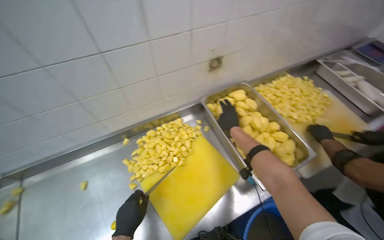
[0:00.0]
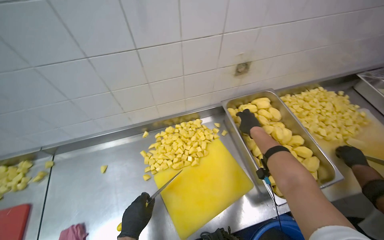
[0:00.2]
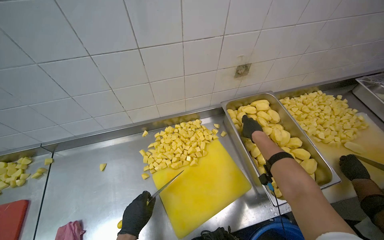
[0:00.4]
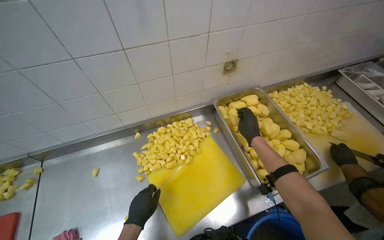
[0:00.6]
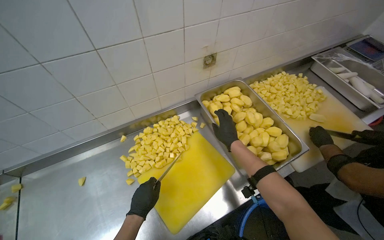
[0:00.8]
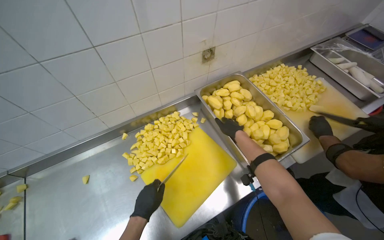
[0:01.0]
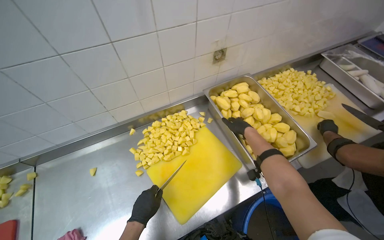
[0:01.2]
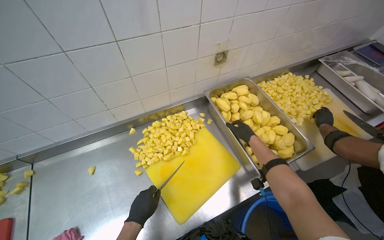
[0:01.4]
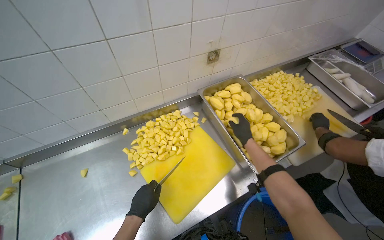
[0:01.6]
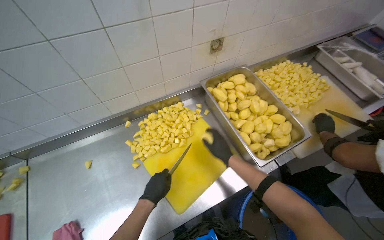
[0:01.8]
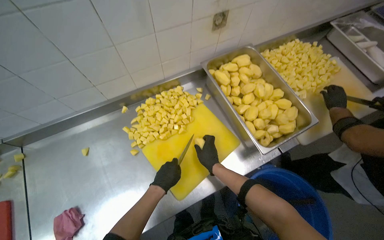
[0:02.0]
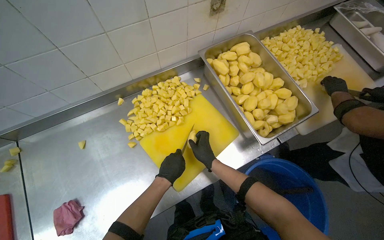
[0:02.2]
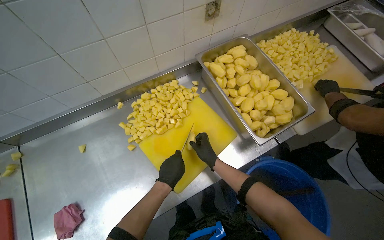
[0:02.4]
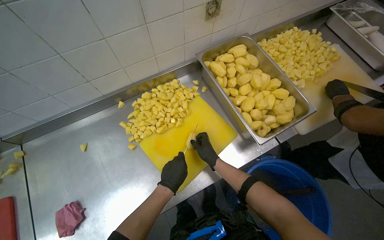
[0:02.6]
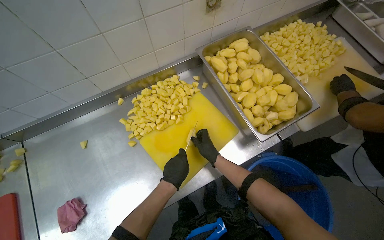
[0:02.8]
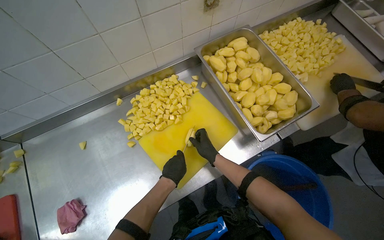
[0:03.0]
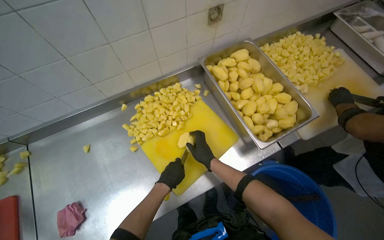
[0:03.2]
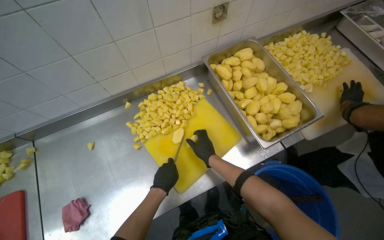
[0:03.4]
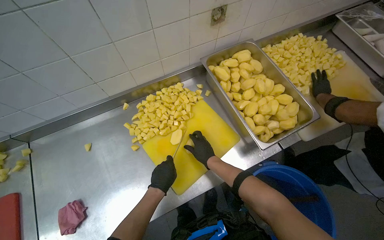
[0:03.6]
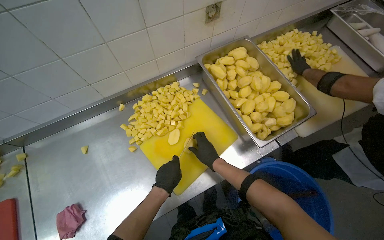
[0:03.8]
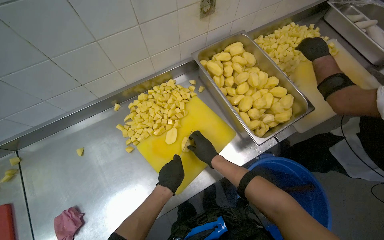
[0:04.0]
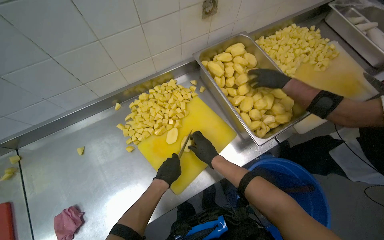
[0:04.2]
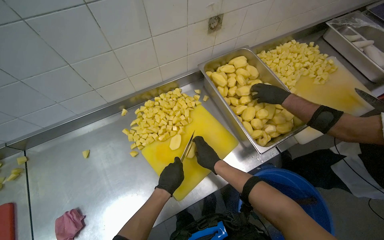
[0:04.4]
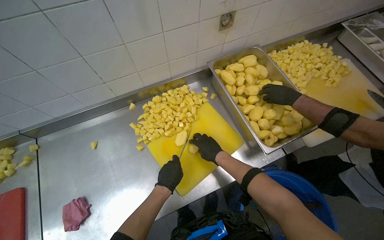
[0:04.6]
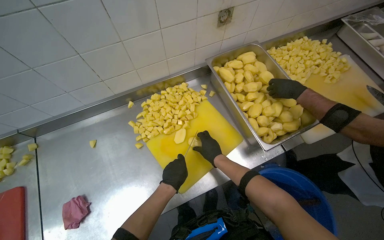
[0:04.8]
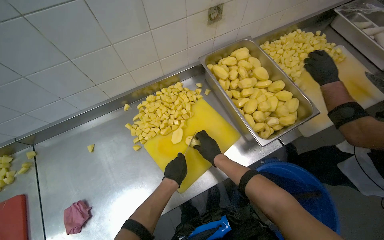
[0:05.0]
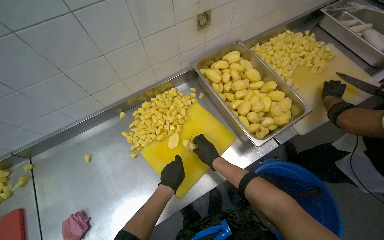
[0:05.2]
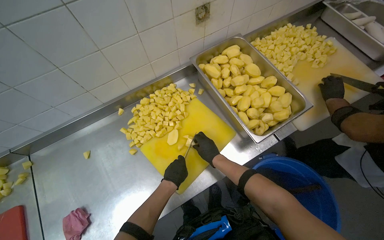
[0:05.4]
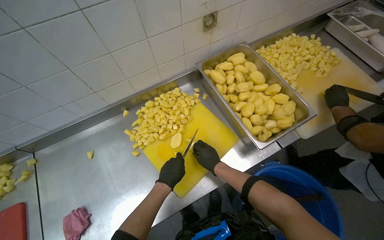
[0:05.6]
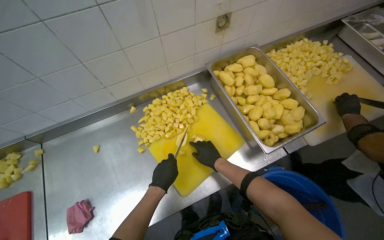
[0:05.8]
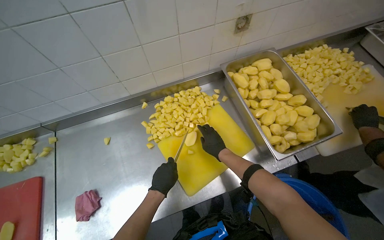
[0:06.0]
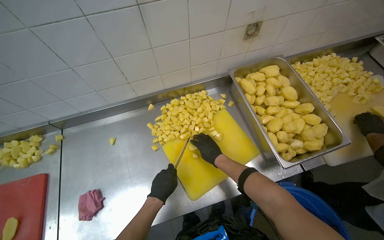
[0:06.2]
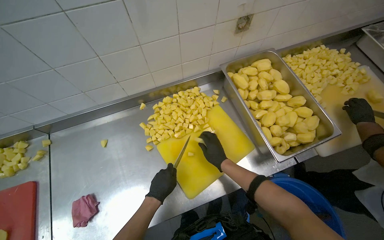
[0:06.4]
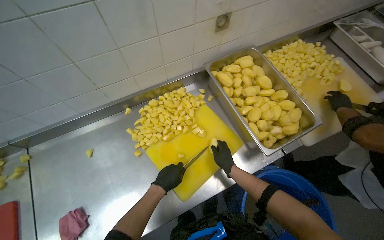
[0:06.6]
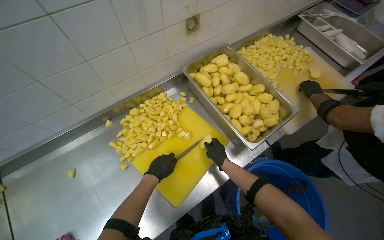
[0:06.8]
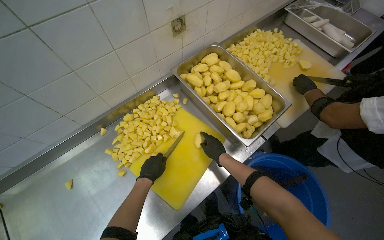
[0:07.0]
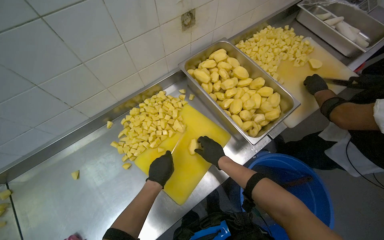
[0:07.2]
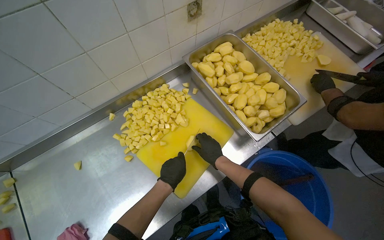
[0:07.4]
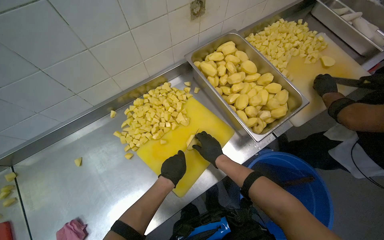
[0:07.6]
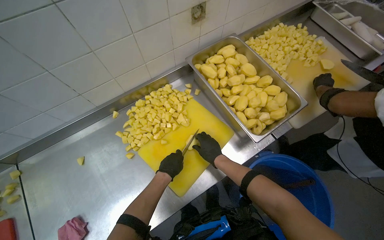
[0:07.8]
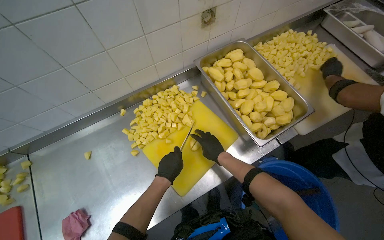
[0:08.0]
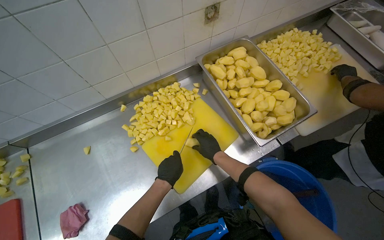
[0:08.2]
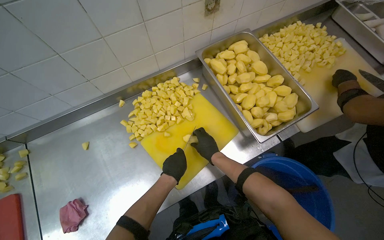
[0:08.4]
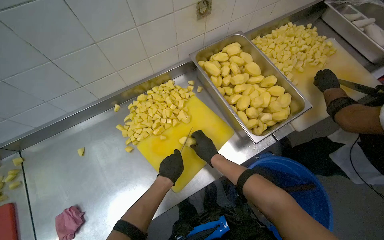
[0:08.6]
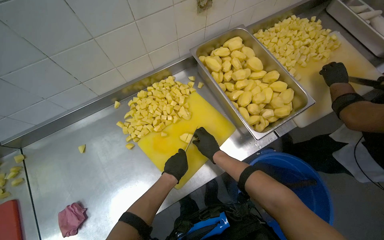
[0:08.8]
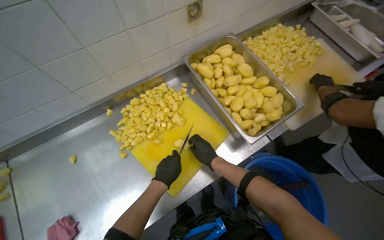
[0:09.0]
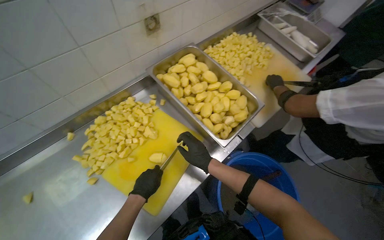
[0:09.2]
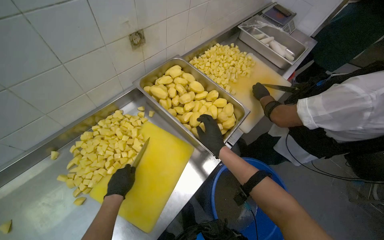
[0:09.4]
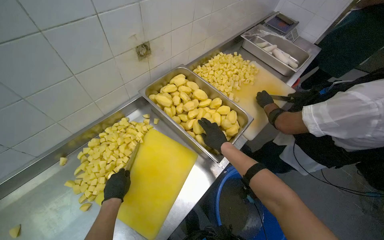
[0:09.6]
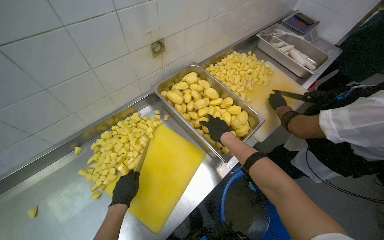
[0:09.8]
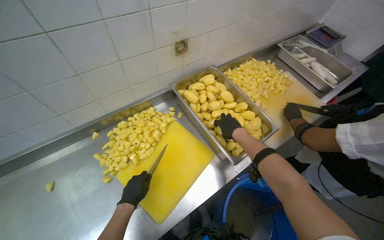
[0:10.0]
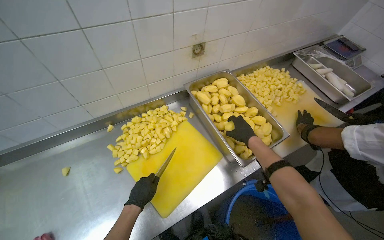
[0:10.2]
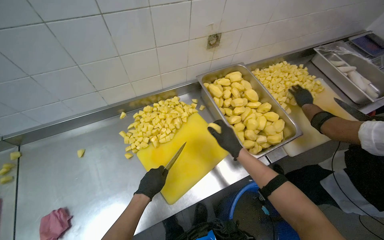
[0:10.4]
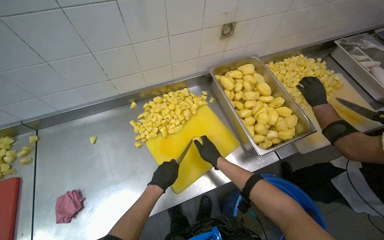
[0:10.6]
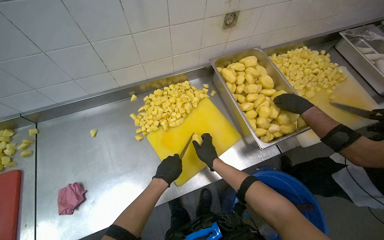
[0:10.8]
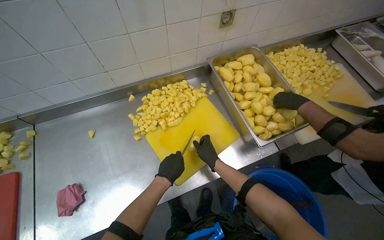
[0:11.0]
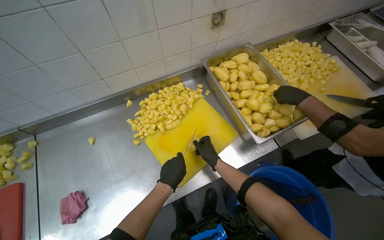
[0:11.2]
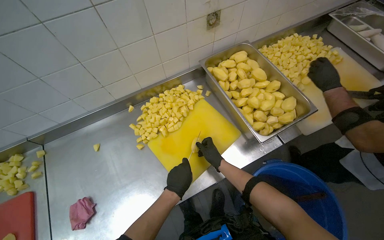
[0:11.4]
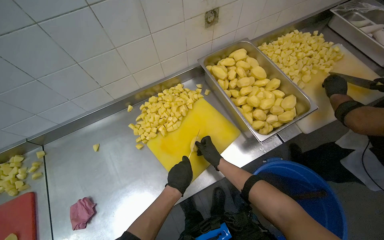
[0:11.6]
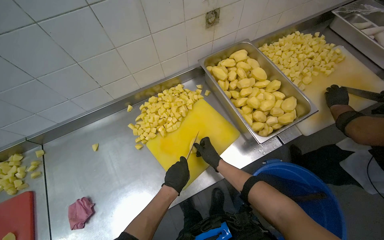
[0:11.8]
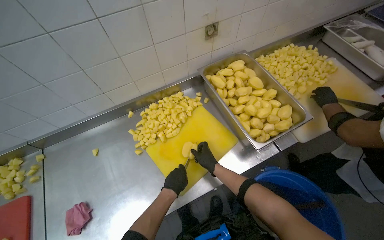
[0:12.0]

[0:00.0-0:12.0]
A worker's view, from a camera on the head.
Job: preparing food.
The whole recording: Cutting potatoes into pieces. The worker cuts peeled potatoes into small pieces on a yellow cutting board.
0:00.0 to 0:01.6: The right hand heads to the right, covering roughly 10 cm.
0:01.6 to 0:03.0: The wearer looks roughly 10 degrees further downward. The left hand is displaced to the right by roughly 10 cm, while the right hand is displaced down the picture and to the left by some 25 cm.
0:03.0 to 0:04.4: The hands are busy where they are.
0:04.4 to 0:06.0: The hands are busy where they are.
0:07.6 to 0:09.0: The hands are busy where they are.
0:09.0 to 0:10.4: The right hand travels up the picture by about 15 cm.
0:10.4 to 0:12.0: The right hand moves down the picture, to the left and farther from the camera, about 15 cm.

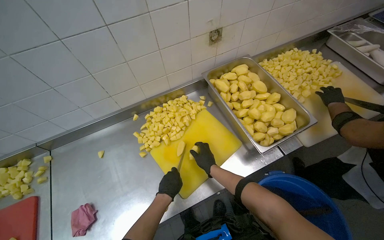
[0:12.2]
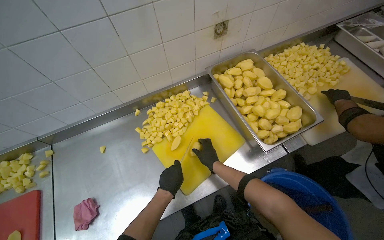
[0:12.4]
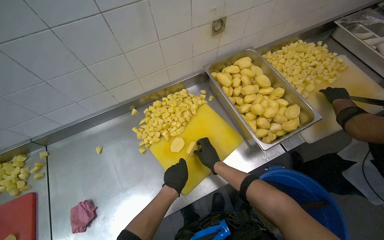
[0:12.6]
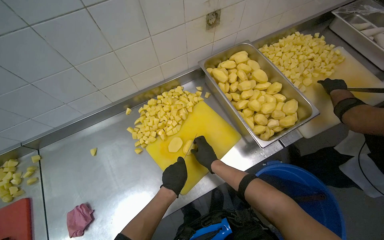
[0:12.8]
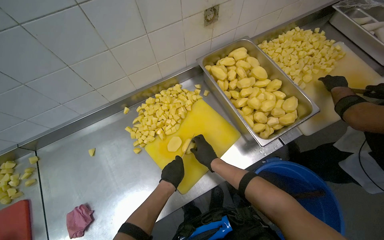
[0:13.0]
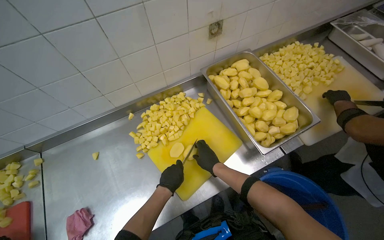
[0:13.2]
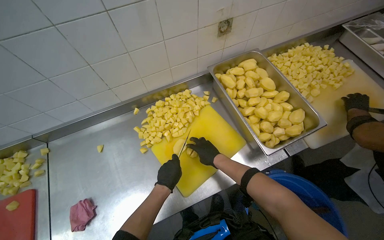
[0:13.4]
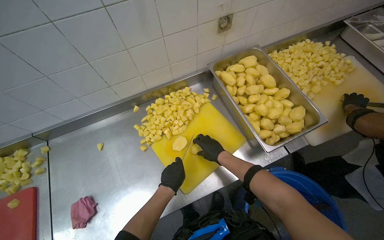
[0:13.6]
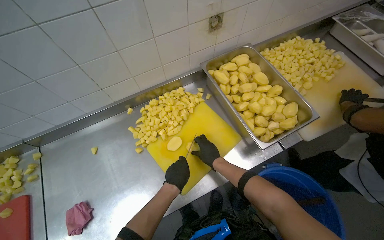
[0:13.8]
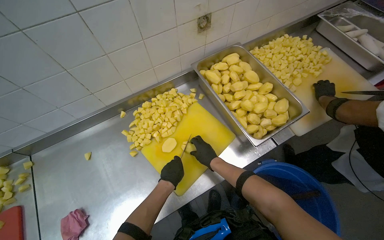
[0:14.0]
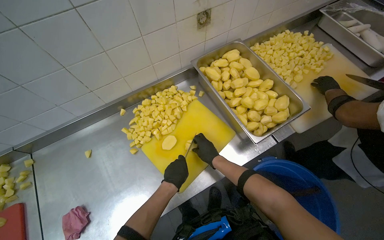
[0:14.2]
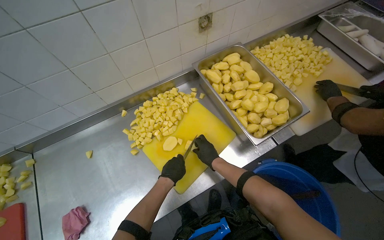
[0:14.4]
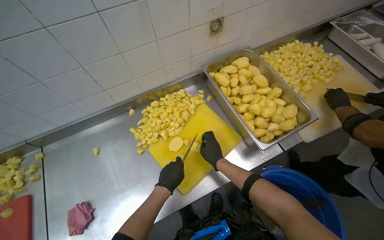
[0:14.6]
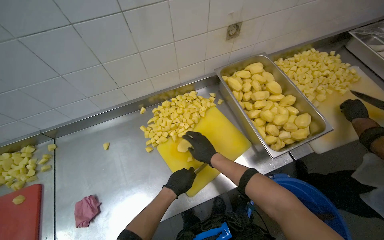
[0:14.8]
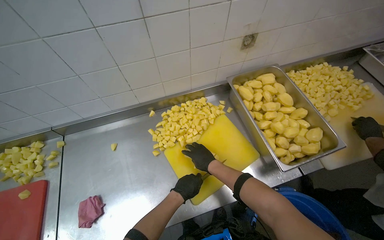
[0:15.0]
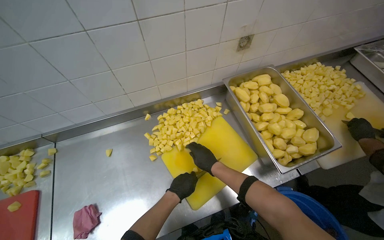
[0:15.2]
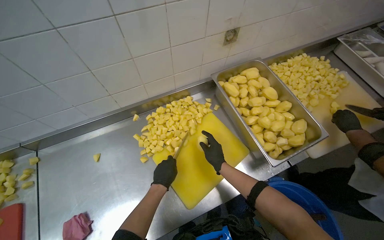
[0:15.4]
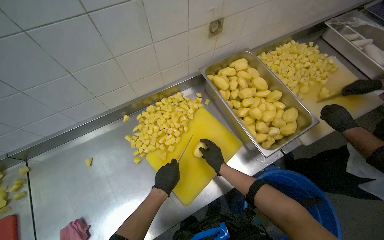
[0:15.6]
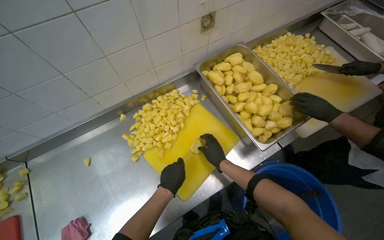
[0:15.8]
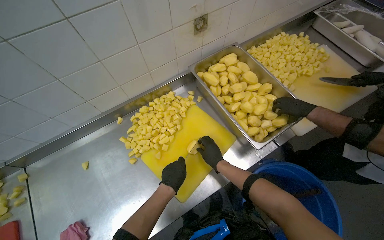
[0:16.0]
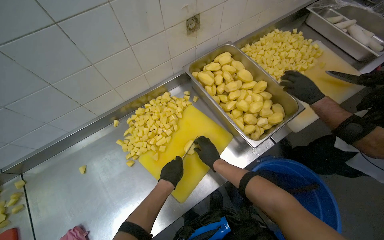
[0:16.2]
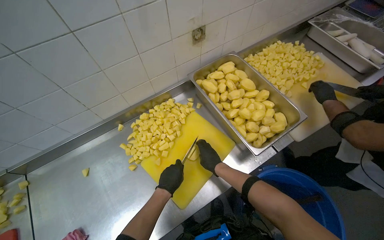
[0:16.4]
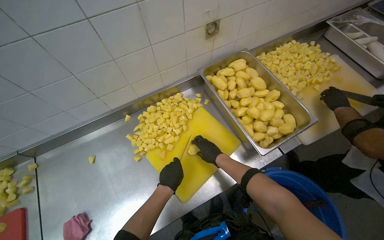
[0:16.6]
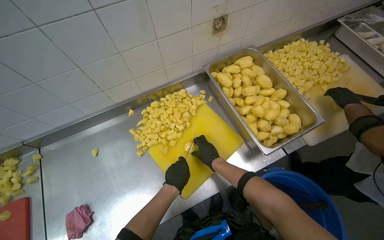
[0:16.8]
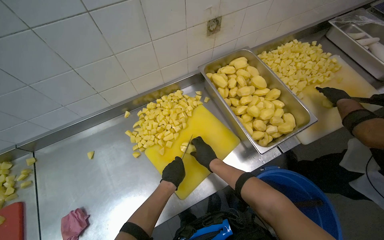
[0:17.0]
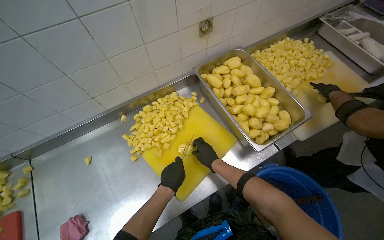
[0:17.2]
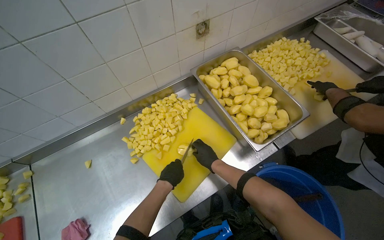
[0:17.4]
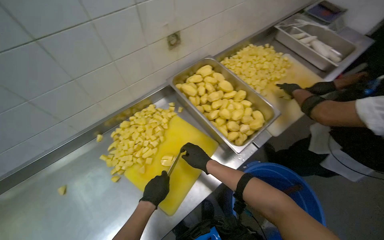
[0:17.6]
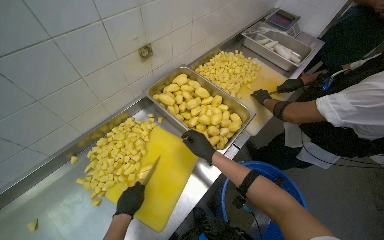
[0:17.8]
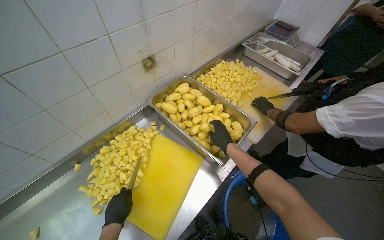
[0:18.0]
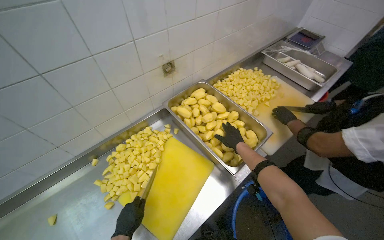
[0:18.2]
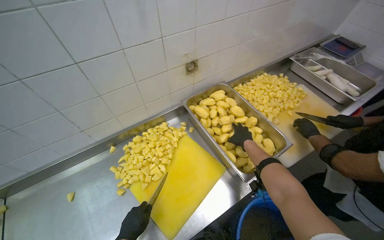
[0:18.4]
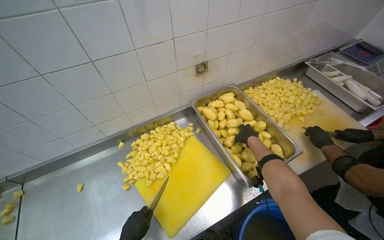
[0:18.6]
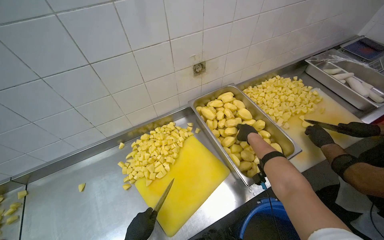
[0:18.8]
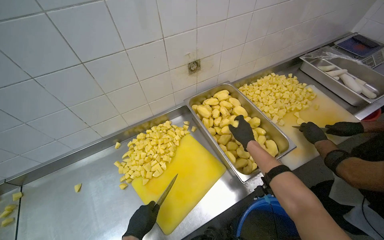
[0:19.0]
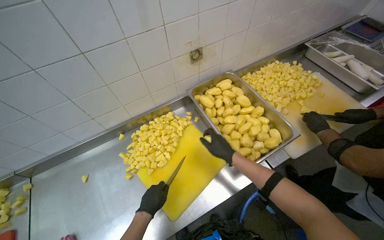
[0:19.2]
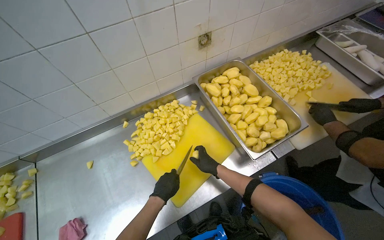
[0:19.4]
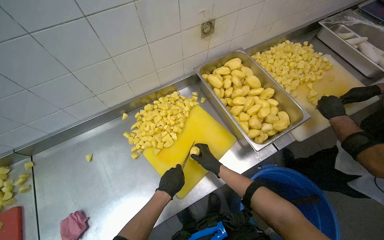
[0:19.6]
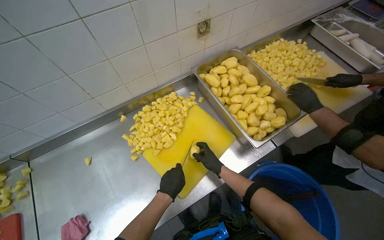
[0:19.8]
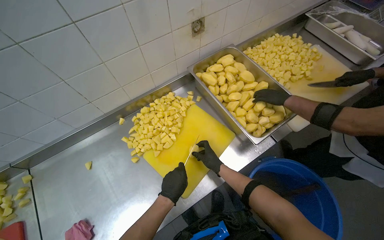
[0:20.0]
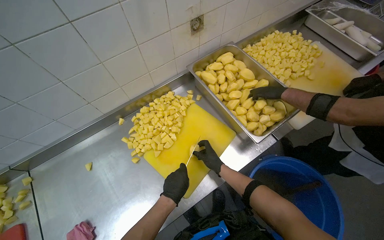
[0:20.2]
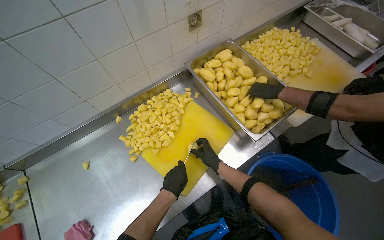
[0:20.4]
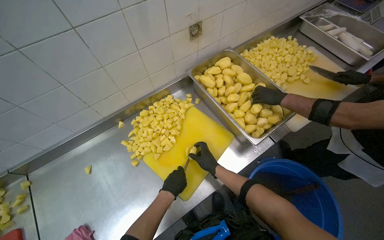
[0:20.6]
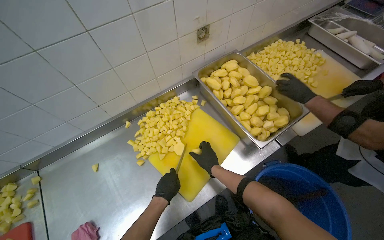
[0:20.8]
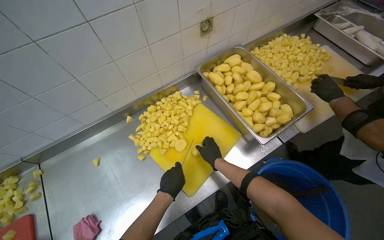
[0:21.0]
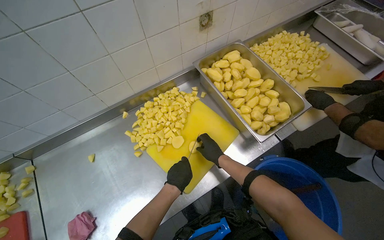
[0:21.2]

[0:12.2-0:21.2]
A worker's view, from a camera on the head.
Job: preparing food.
The whole recording: Cutting potatoes into pieces. The worker cuts peeled potatoes into small pieces on a yellow cutting board.
0:12.2 to 0:13.8: The hands are busy where they are.
0:16.6 to 0:18.2: The right hand is displaced to the right and up the picture by some 25 cm.
0:18.2 to 0:19.8: The right hand moves down the picture and to the left, approximately 30 cm.
